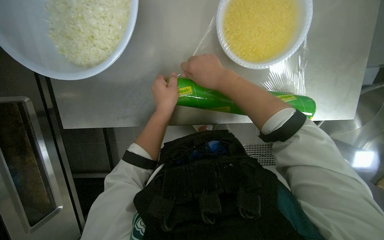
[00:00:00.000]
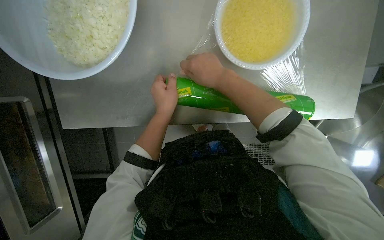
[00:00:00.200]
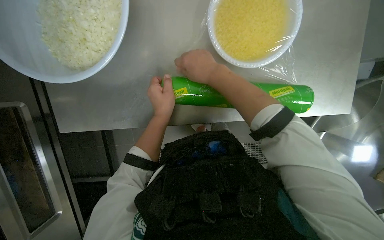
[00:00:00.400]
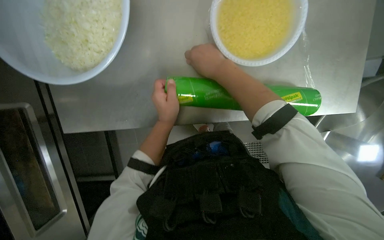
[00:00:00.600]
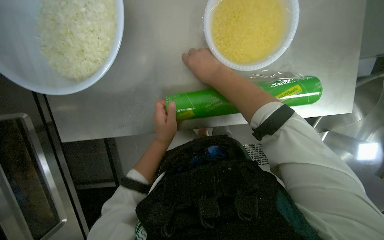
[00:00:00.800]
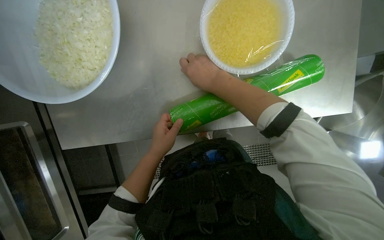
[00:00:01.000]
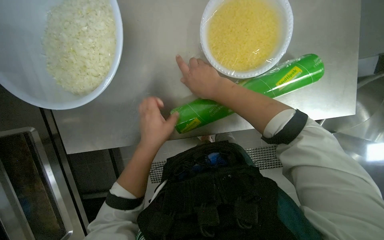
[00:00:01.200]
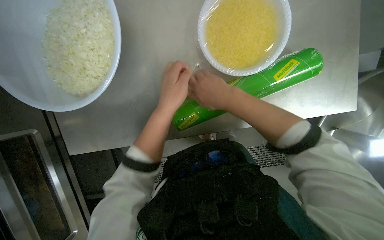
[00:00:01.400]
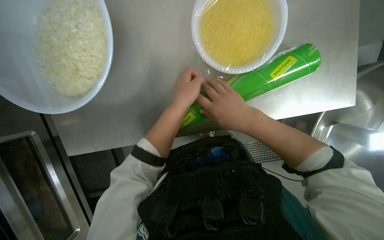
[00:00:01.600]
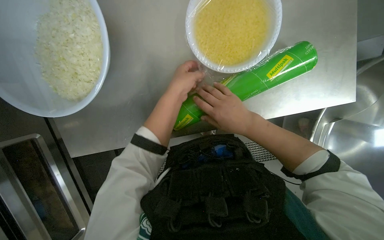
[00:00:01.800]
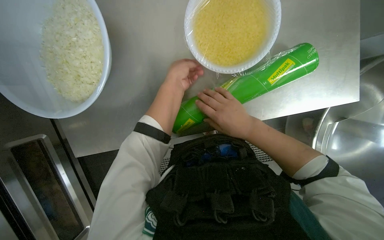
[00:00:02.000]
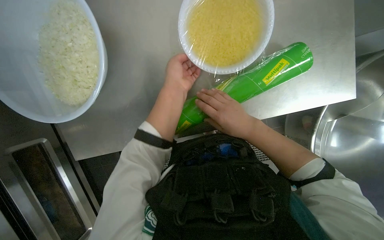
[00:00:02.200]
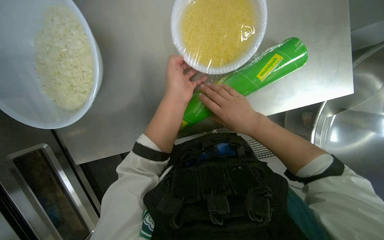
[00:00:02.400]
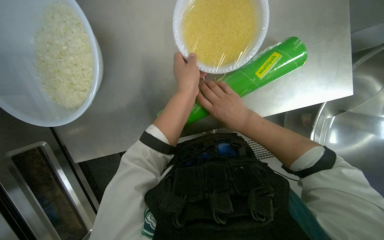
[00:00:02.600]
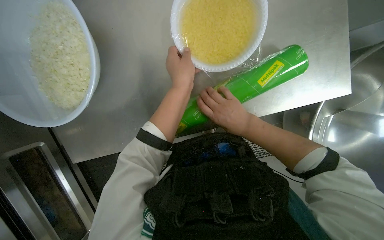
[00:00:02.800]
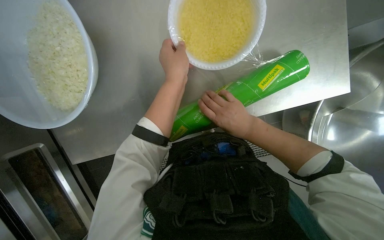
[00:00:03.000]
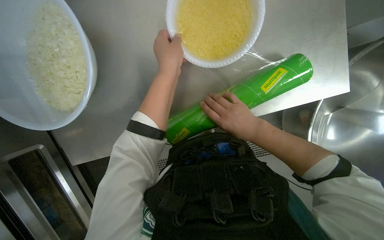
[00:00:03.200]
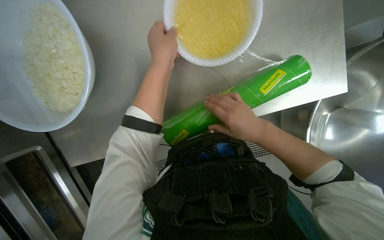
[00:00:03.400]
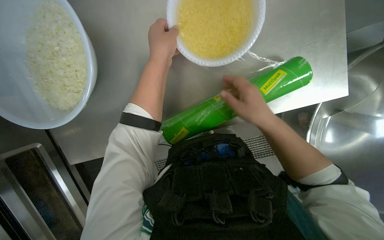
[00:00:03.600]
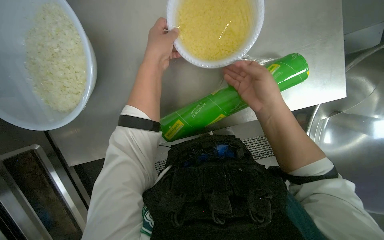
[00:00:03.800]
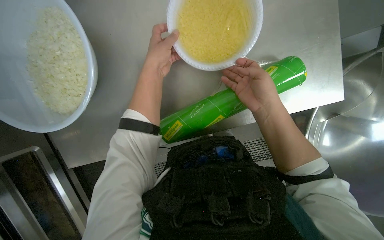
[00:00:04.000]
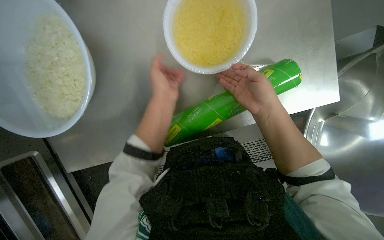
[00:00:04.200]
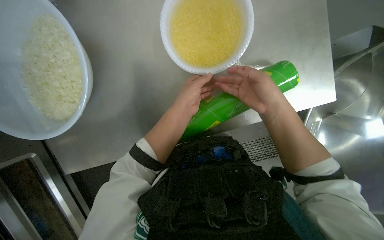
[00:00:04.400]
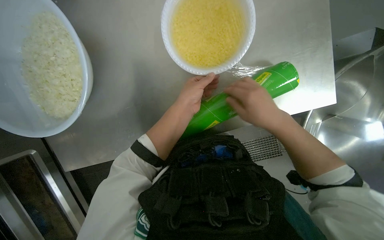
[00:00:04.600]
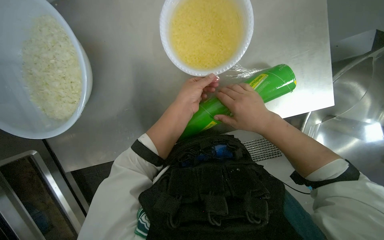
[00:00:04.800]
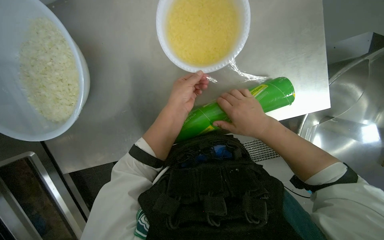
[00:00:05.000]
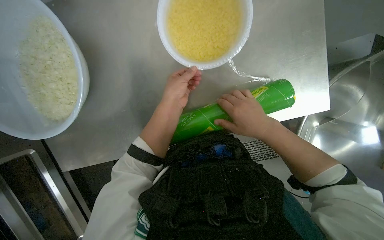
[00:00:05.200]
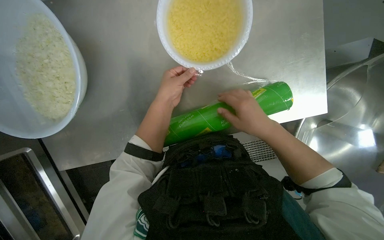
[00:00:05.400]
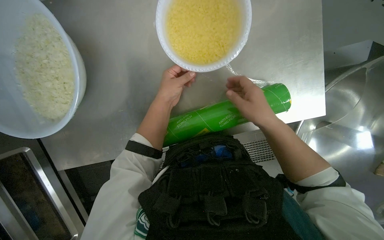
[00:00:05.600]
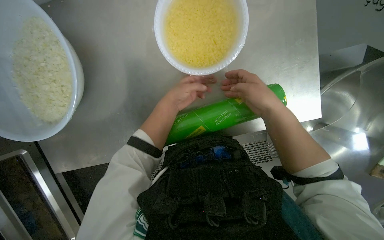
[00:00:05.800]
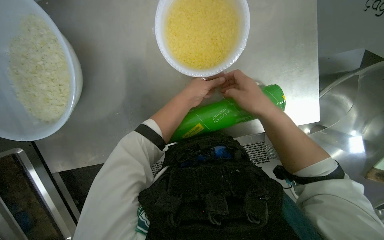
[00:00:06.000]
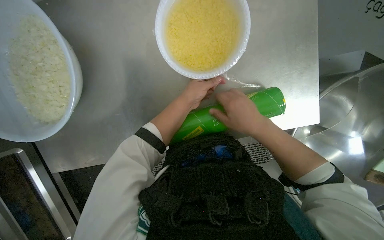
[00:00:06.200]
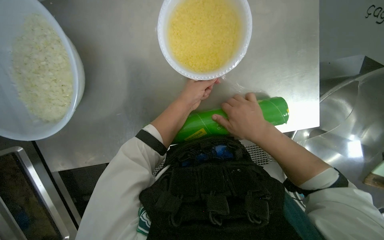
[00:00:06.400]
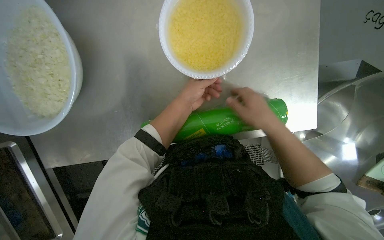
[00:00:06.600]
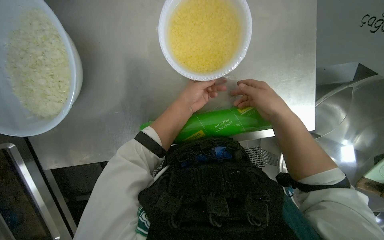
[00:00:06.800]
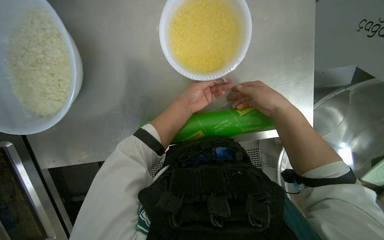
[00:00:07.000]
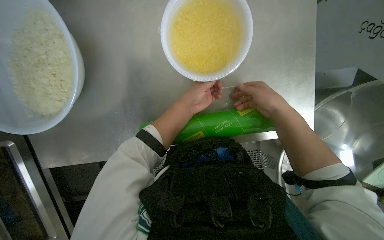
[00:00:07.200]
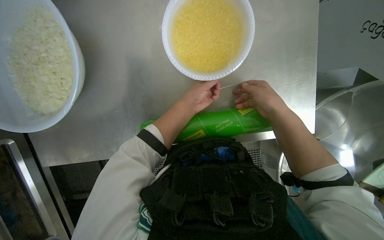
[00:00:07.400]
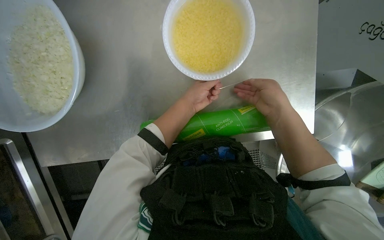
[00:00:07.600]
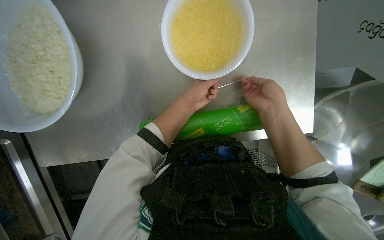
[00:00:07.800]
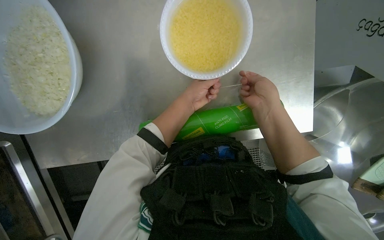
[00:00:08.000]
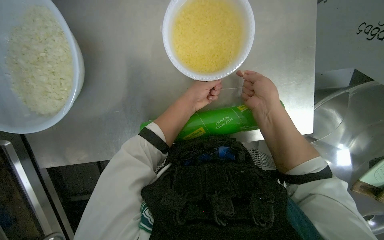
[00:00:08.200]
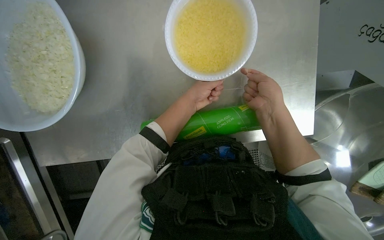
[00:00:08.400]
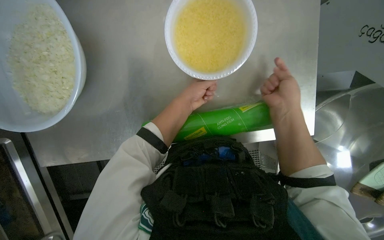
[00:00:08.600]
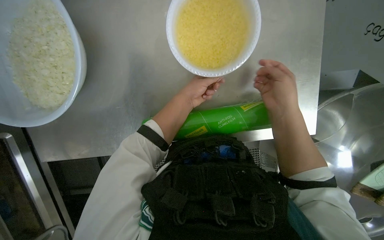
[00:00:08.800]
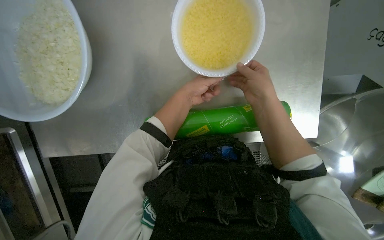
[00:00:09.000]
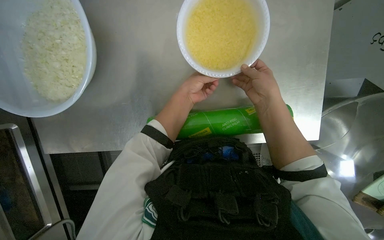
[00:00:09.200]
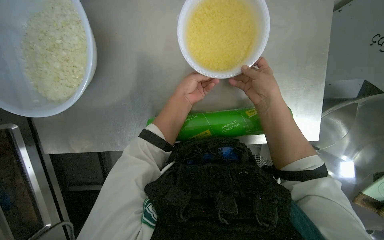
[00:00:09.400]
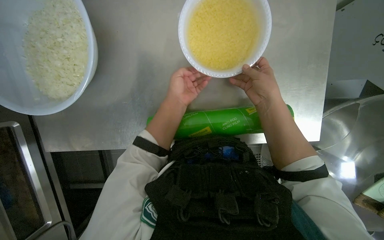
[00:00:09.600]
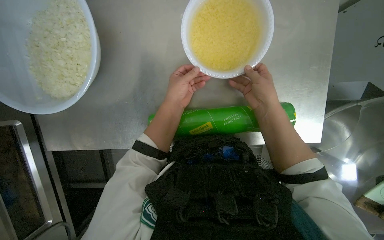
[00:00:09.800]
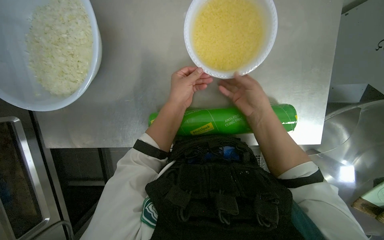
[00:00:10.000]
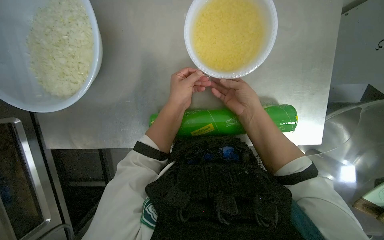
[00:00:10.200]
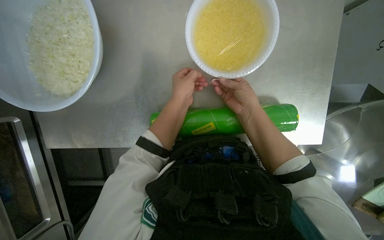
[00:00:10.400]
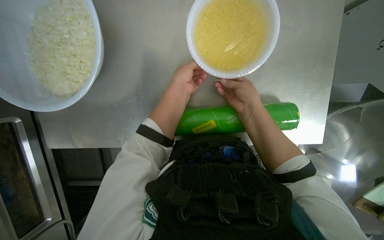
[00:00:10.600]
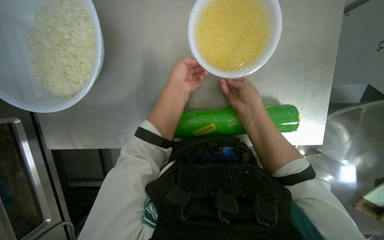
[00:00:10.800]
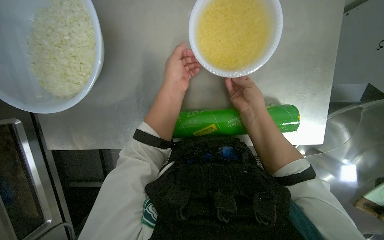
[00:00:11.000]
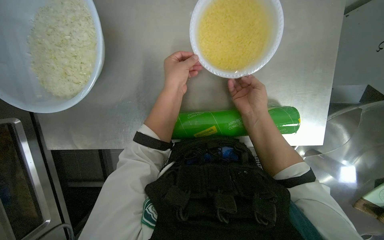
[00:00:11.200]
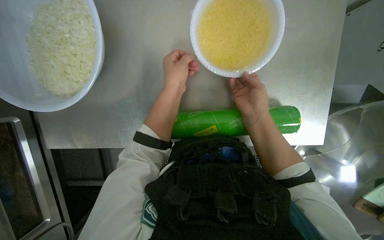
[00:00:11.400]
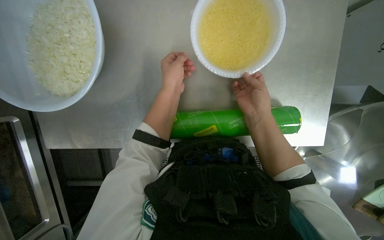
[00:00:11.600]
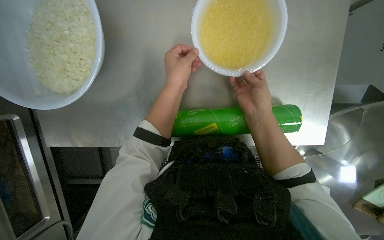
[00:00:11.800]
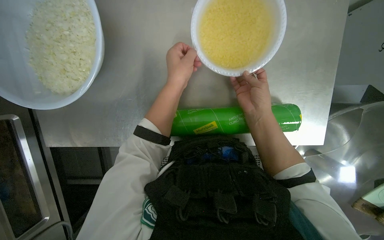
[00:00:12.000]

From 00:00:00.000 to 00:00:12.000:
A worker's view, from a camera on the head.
Job: preparing food.
The whole recording: Covering bowl with plastic wrap. The worker unwraps plastic wrap and covers a bowl of chopped onions and other products.
From 00:00:00.000 to 00:00:01.600: The right hand goes approximately 10 cm to the right. The left hand reaches some 5 cm down the picture, then returns.
From 00:00:03.000 to 00:00:04.400: The right hand goes roughly 10 cm nearer to the camera and up the picture.
From 00:00:04.400 to 00:00:06.000: The hands work in one place, with small movements.
From 00:00:06.000 to 00:00:10.400: The hands stay close to where they were, moving slightly.
From 00:00:10.400 to 00:00:12.000: The hands stay close to where they were, moving slightly.

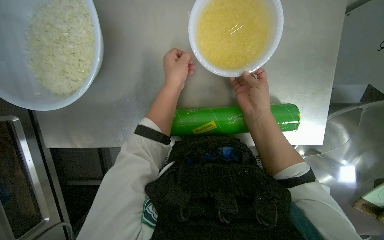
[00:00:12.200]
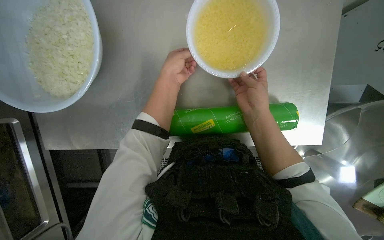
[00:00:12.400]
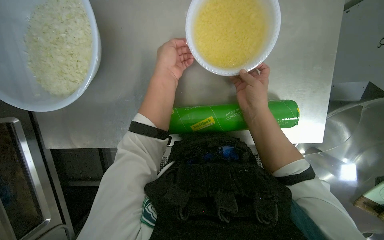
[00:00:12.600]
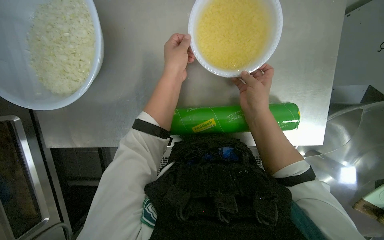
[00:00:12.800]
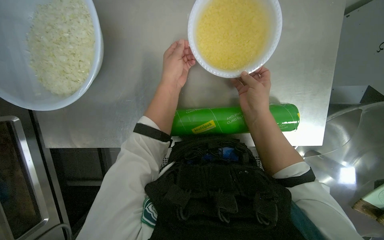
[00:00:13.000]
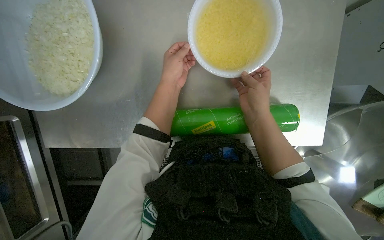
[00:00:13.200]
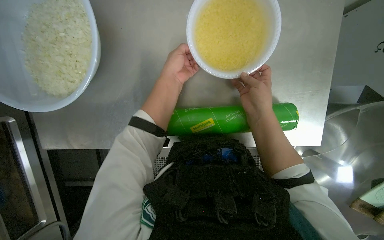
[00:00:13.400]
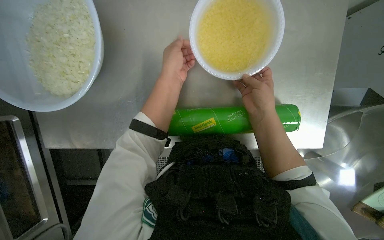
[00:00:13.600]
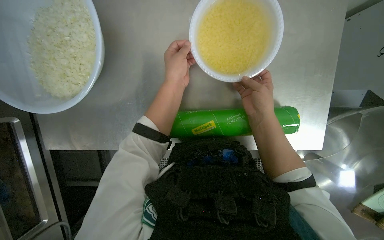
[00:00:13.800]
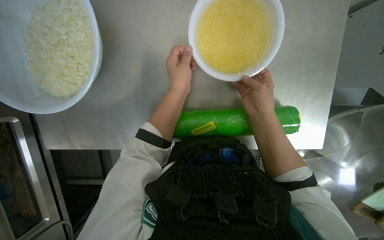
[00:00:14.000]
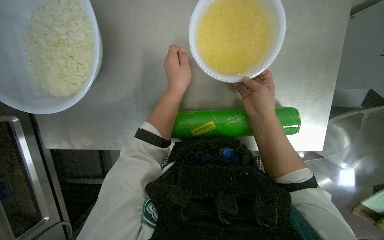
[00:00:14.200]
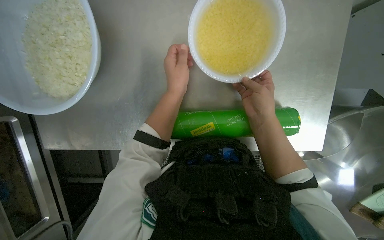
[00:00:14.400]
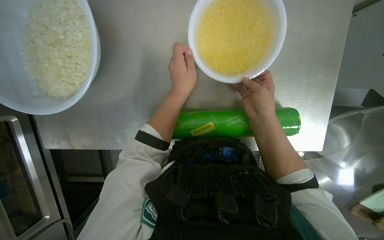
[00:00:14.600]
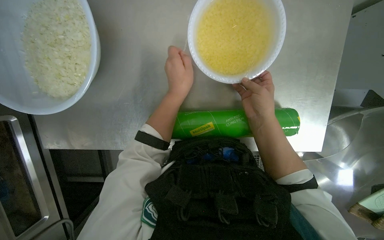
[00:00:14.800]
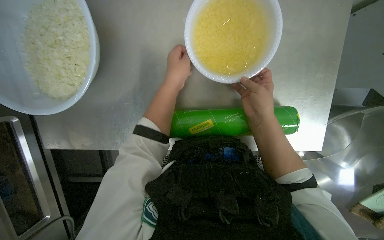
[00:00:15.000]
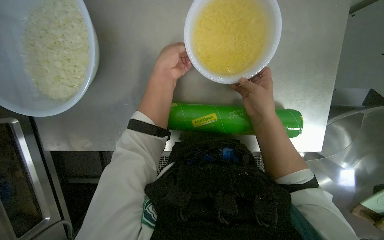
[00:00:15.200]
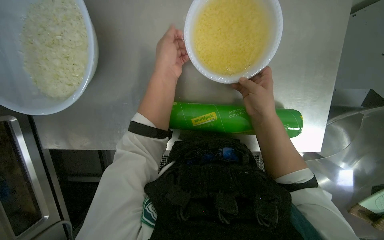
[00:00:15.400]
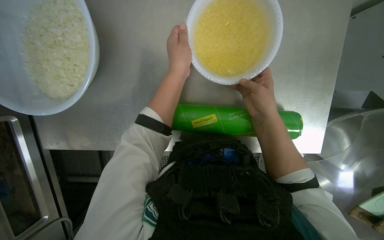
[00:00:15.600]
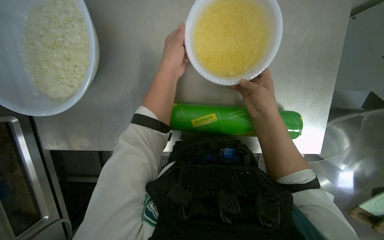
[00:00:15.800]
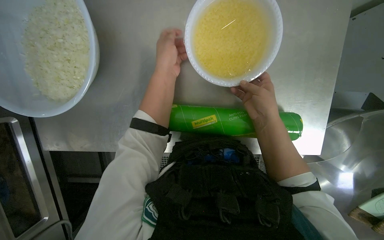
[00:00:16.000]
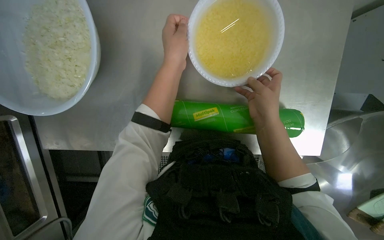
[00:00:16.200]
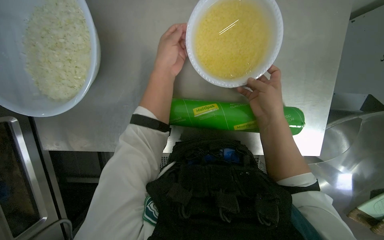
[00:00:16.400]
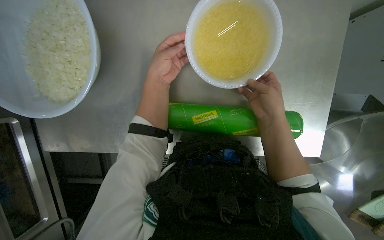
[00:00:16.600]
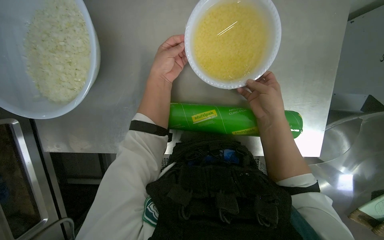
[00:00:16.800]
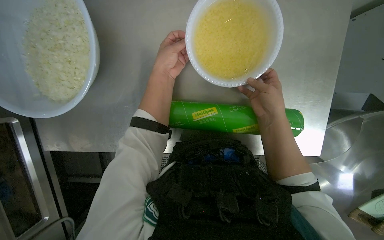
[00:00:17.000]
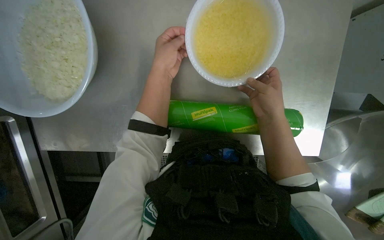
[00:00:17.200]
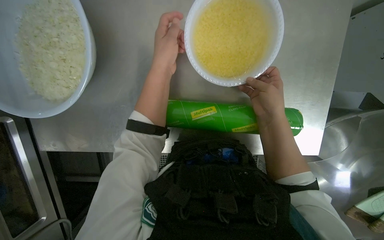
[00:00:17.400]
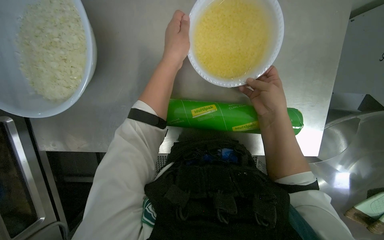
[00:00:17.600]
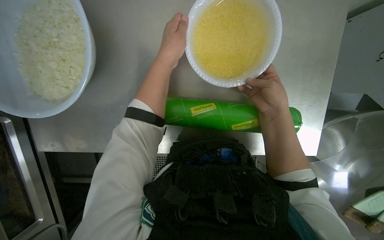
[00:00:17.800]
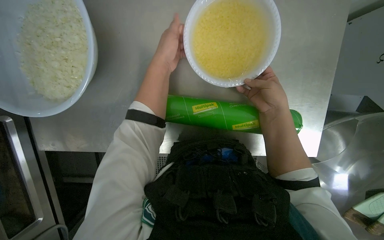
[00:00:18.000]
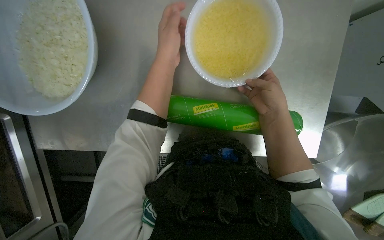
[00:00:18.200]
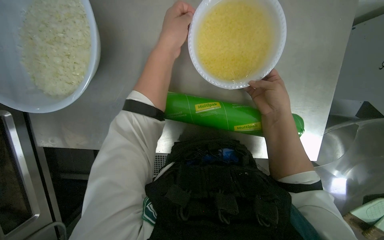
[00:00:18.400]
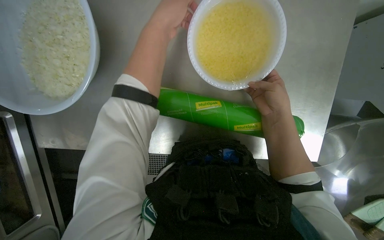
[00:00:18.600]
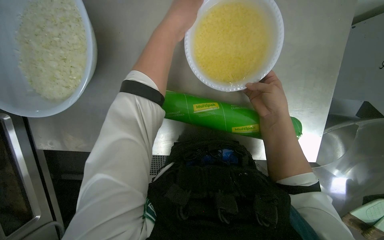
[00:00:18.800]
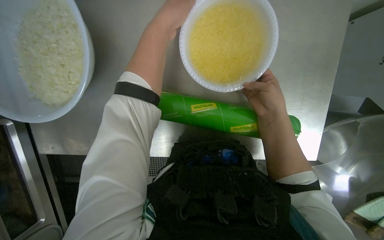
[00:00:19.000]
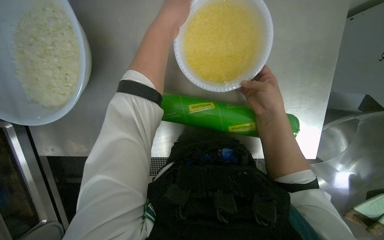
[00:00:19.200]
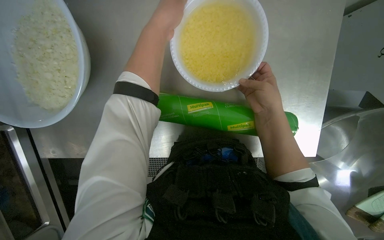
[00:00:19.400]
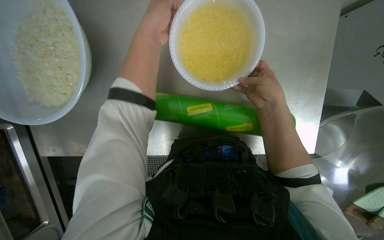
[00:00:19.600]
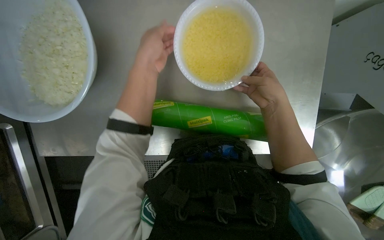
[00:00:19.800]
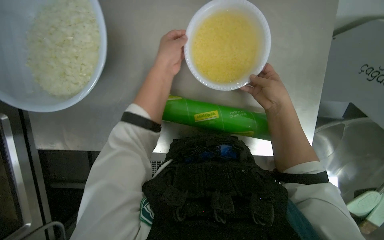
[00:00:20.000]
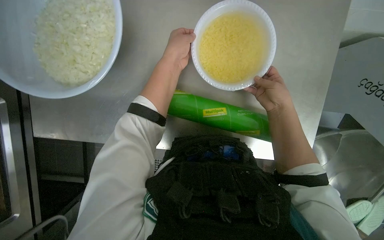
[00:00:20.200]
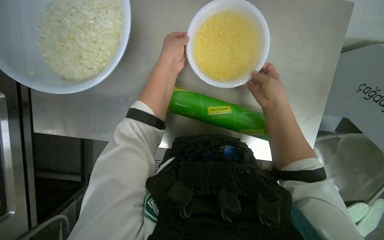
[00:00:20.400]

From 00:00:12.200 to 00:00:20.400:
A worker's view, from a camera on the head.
Job: preparing food.
The whole recording: Covering bowl with plastic wrap. The worker unwraps plastic wrap and covers a bowl of chopped onions and other products.
From 00:00:12.200 to 00:00:17.200: The hands work in one place, with small movements.
